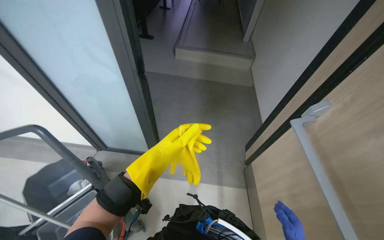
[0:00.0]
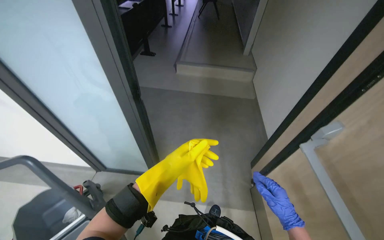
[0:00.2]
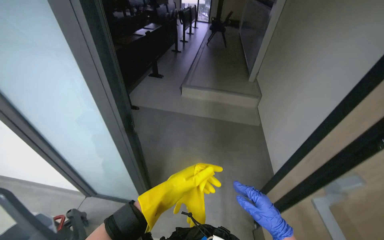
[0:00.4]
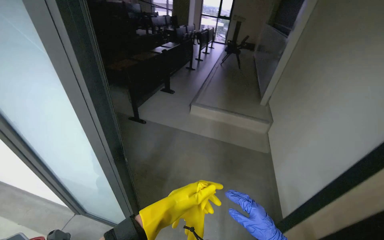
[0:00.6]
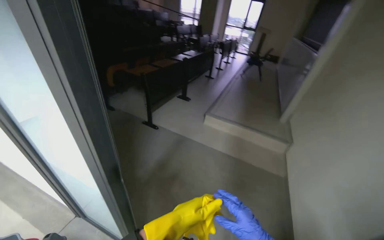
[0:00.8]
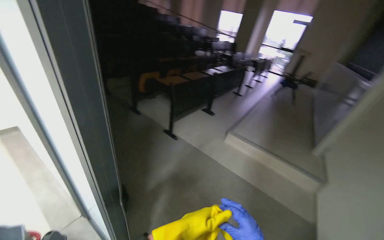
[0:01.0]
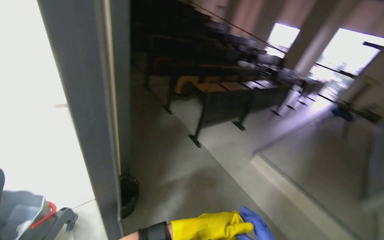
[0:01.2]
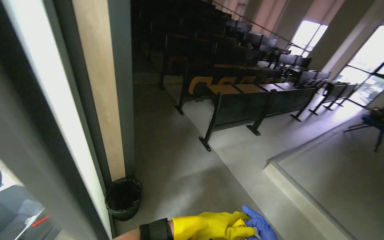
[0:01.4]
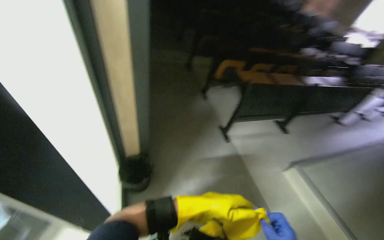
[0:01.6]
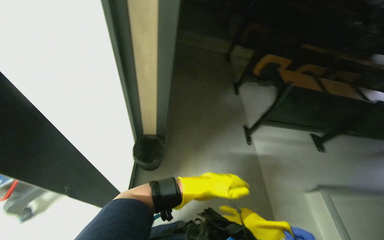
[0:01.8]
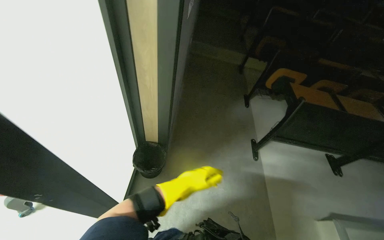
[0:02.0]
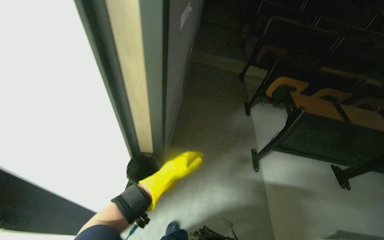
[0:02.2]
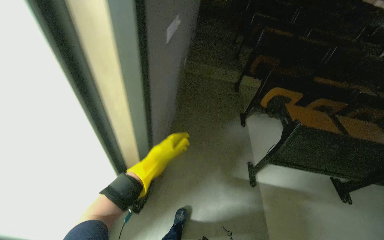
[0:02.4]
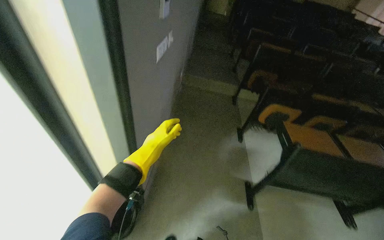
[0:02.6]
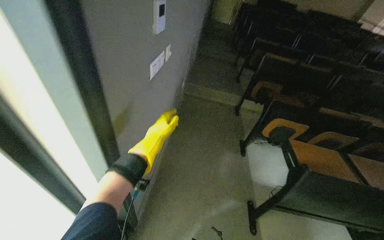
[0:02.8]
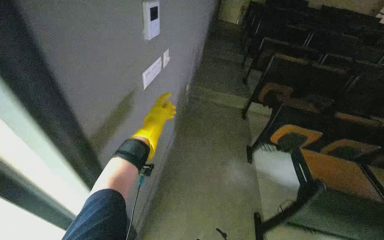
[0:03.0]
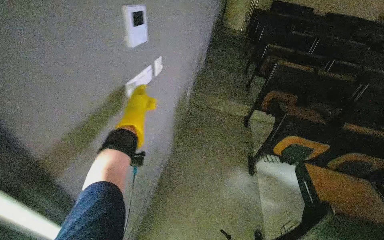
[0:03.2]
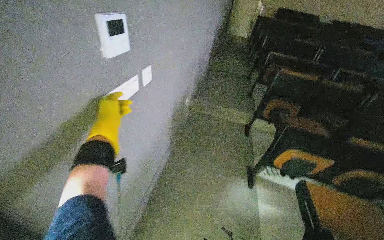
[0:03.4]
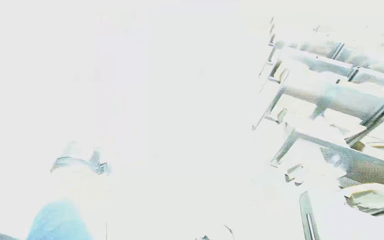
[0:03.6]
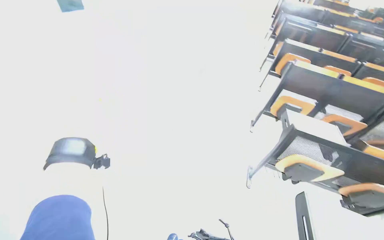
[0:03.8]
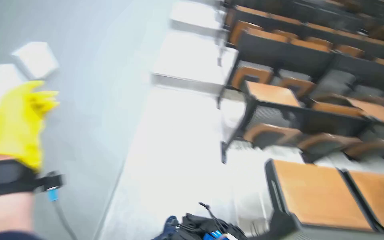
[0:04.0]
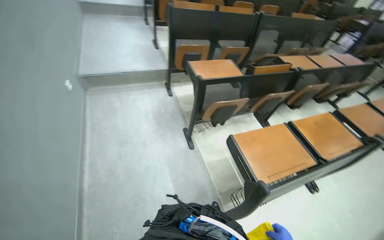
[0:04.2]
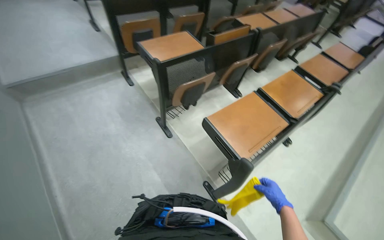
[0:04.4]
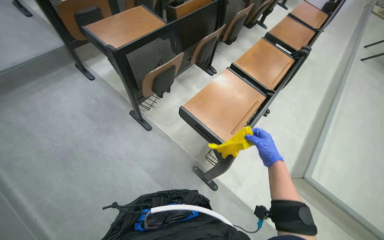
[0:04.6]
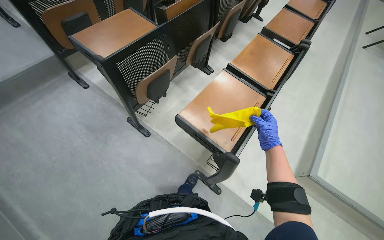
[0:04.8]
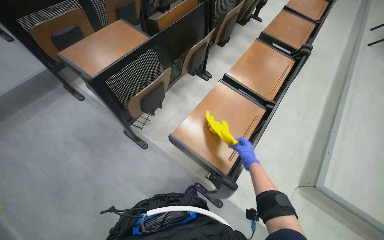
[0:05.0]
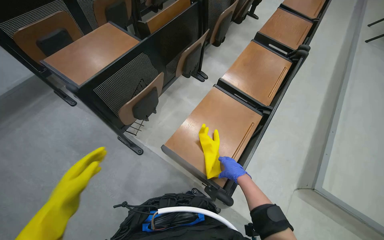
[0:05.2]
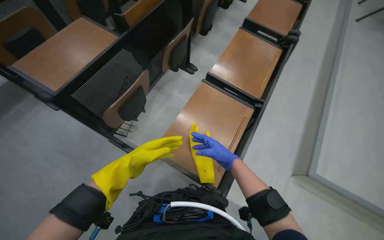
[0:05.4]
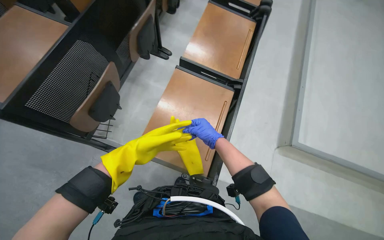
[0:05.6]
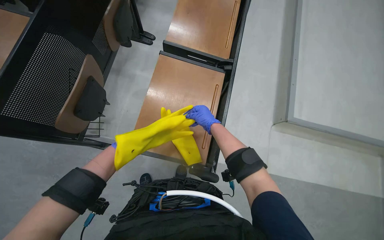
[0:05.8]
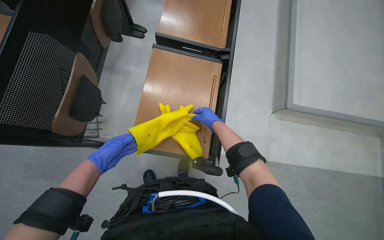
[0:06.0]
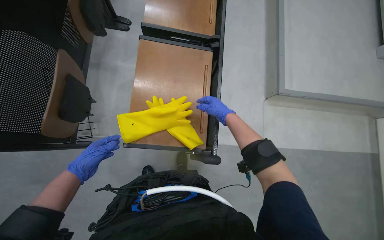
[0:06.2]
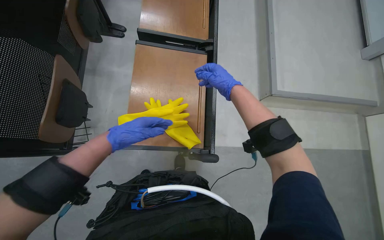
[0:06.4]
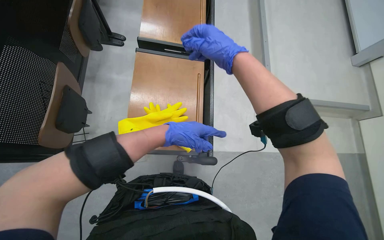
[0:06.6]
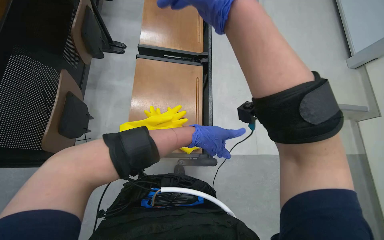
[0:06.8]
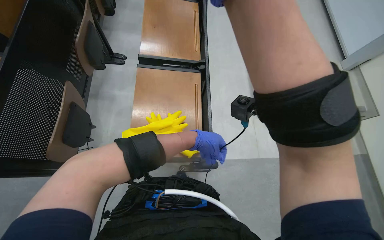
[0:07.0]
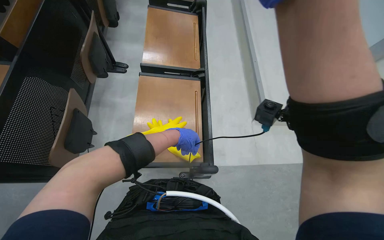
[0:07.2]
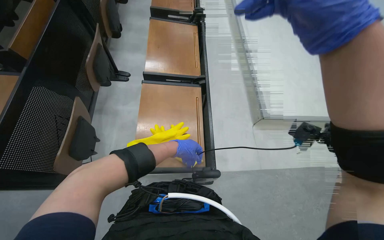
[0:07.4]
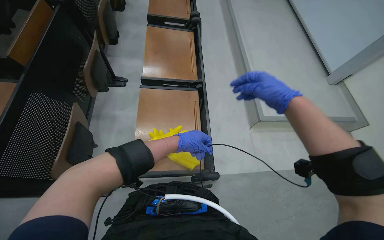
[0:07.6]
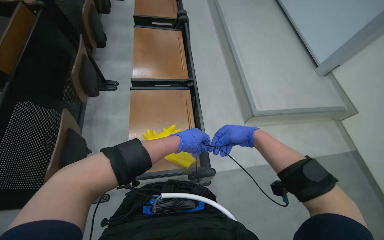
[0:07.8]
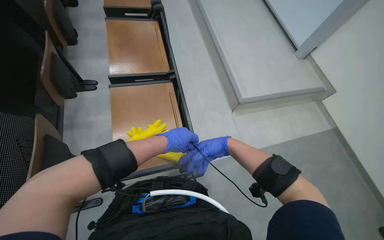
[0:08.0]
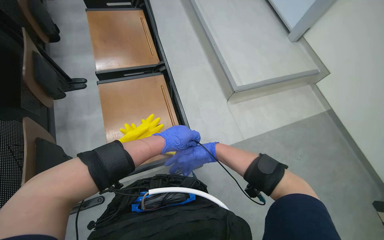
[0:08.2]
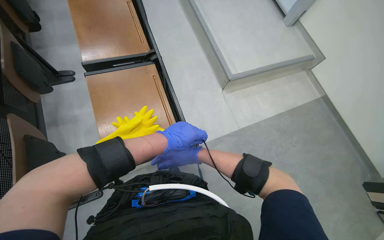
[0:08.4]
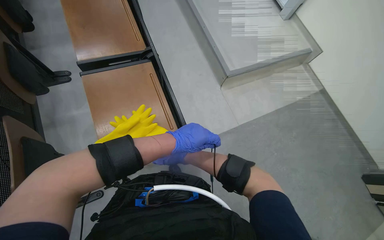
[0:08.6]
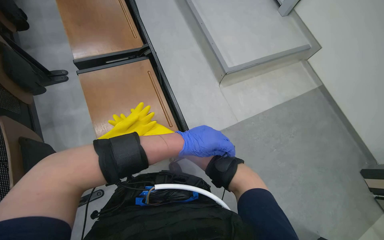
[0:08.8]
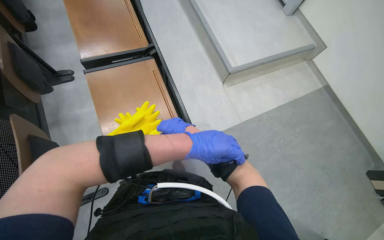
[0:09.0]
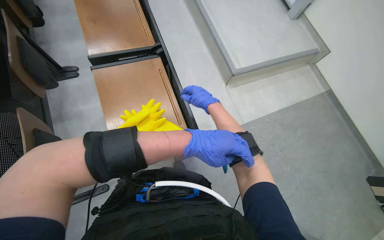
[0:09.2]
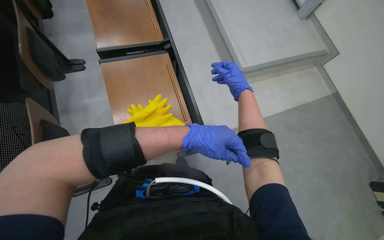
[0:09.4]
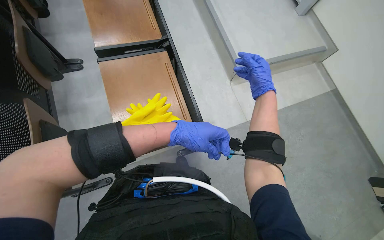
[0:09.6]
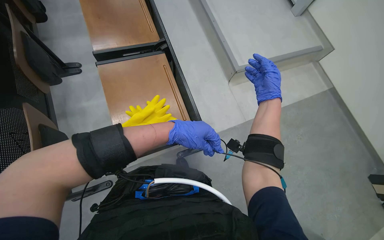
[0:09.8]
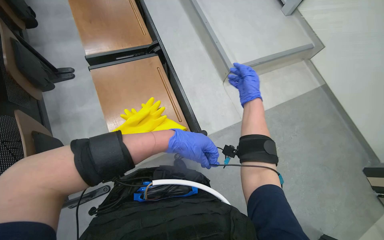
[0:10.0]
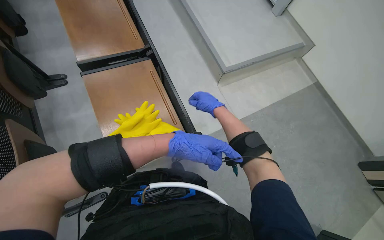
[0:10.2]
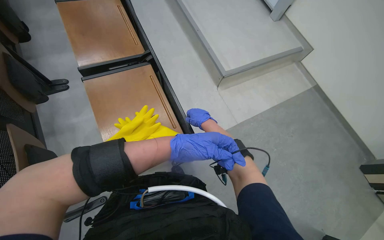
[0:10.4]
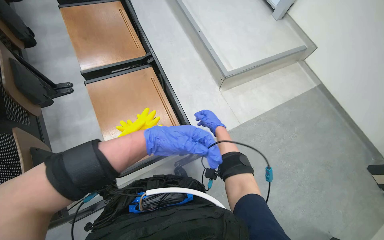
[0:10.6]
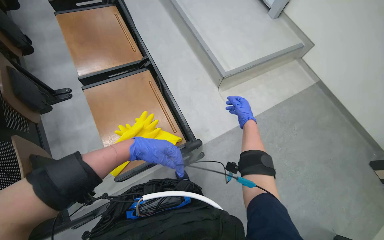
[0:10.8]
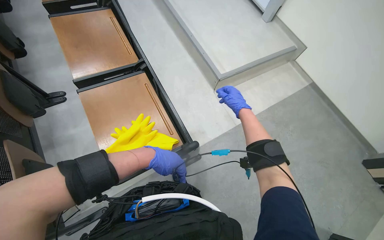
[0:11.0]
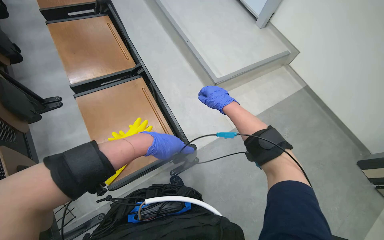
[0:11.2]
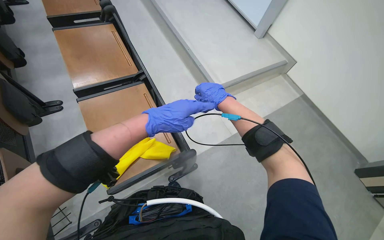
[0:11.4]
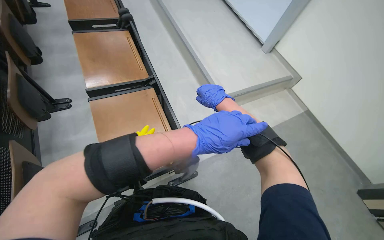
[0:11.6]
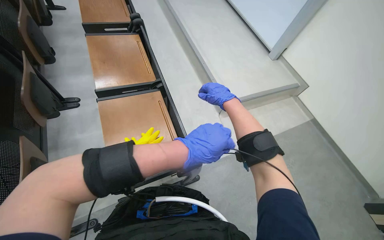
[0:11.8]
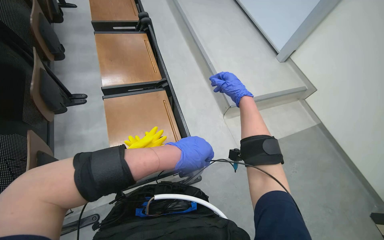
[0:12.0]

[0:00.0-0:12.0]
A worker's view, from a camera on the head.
Job: preparing cleaning supplies.
The whole recording: Preparing cleaning equipment. The worker puts on yellow gloves, manages a cable, and prepares the mop for cleaning.
0:00.0 to 0:01.6: The wearer looks about 65 degrees further to the left. The view tilts some 20 degrees upward.
0:01.6 to 0:03.0: The camera travels about 70 cm. The wearer's head swings roughly 25 degrees to the left.
0:03.0 to 0:04.4: The camera travels roughly 70 cm. The head turns to the right by approximately 45 degrees. The view tilts approximately 20 degrees downward.
0:04.4 to 0:06.0: The camera is carried some 50 cm. The head turns to the right by approximately 40 degrees. The view tips downward by about 30 degrees.
0:06.0 to 0:07.6: The view tips upward by roughly 15 degrees. The right hand is displaced nearer to the camera and to the right by about 40 cm. Meanwhile the left hand is displaced nearer to the camera and to the right by about 25 cm.
0:07.6 to 0:09.0: The view tilts roughly 10 degrees downward.
0:10.4 to 0:12.0: The left hand is displaced nearer to the camera by about 10 cm, and goes to the left and returns, roughly 10 cm each way.

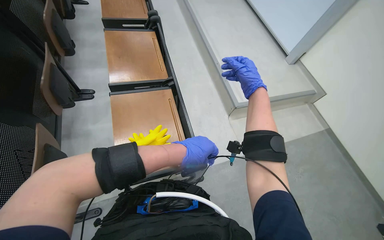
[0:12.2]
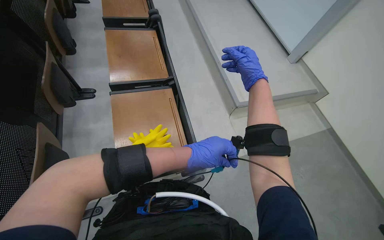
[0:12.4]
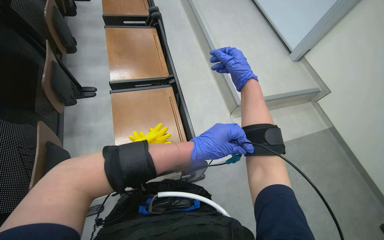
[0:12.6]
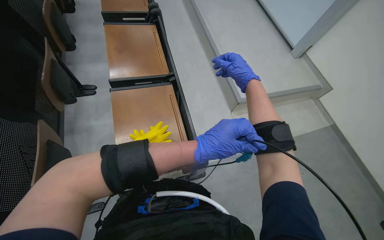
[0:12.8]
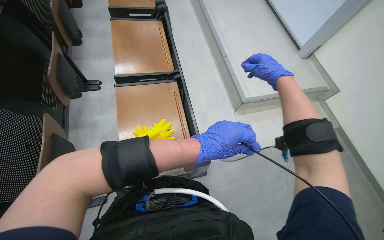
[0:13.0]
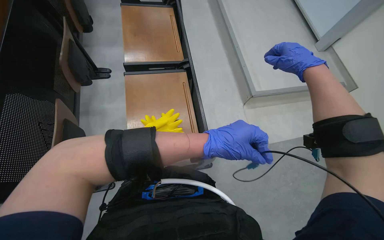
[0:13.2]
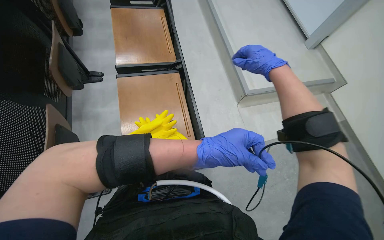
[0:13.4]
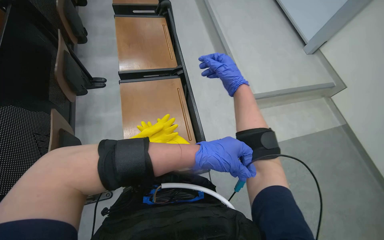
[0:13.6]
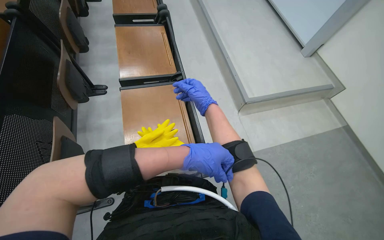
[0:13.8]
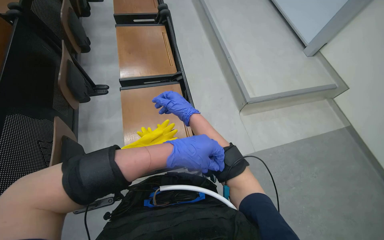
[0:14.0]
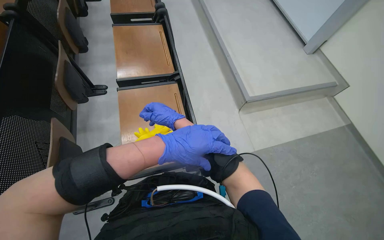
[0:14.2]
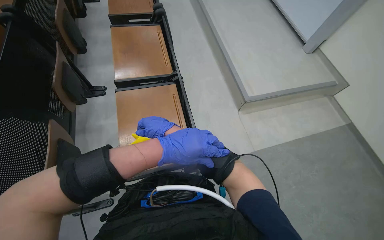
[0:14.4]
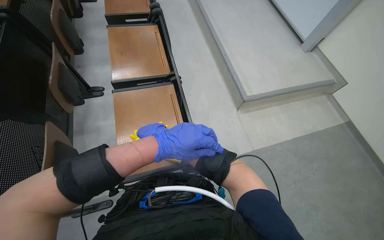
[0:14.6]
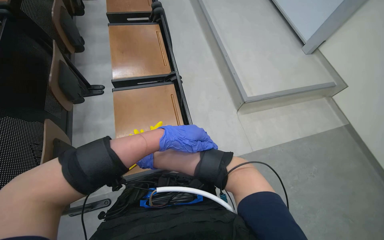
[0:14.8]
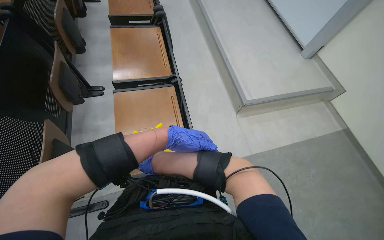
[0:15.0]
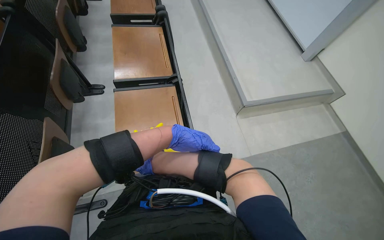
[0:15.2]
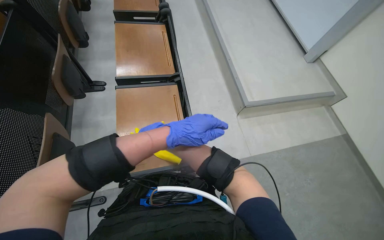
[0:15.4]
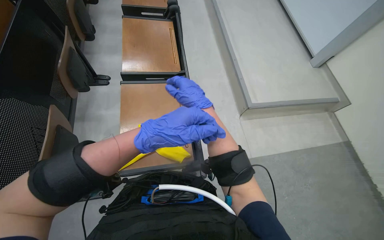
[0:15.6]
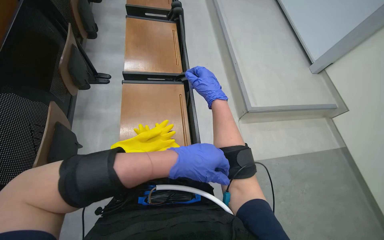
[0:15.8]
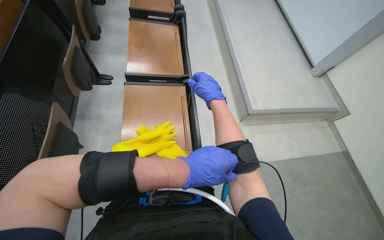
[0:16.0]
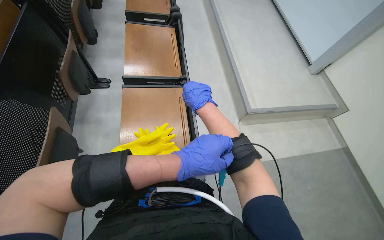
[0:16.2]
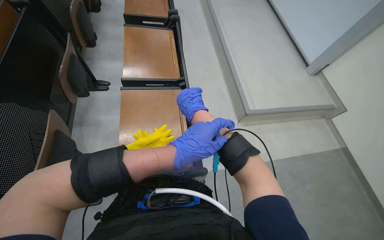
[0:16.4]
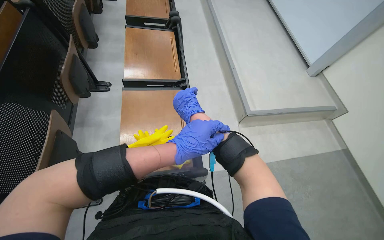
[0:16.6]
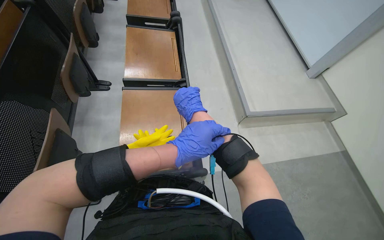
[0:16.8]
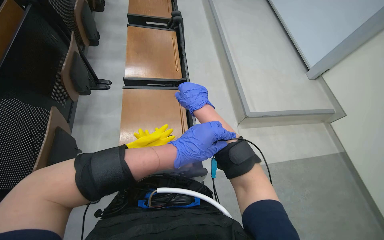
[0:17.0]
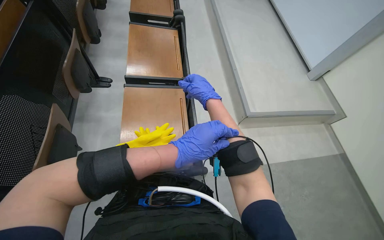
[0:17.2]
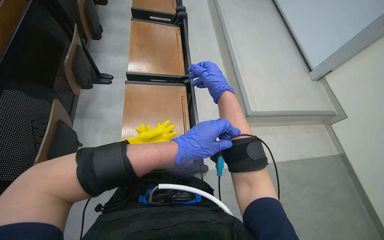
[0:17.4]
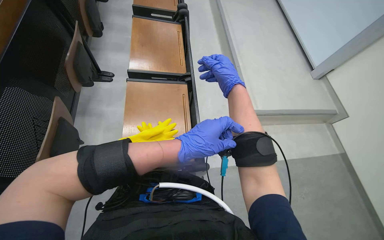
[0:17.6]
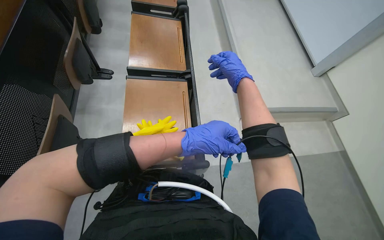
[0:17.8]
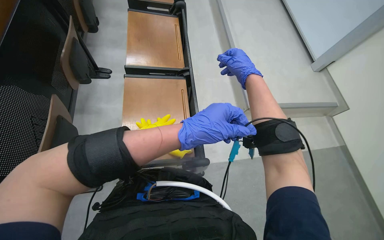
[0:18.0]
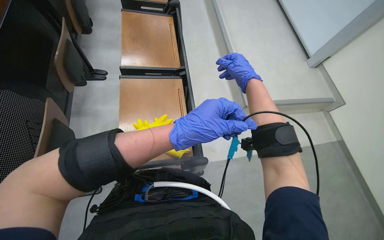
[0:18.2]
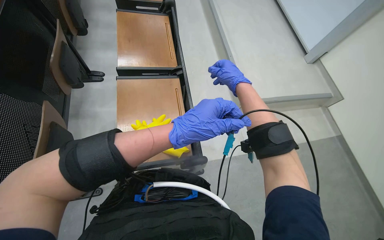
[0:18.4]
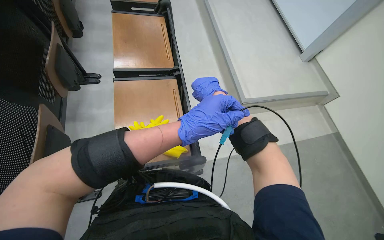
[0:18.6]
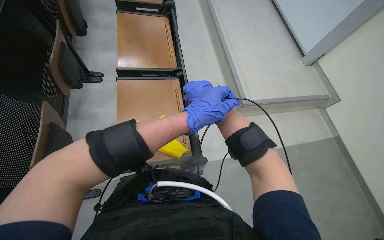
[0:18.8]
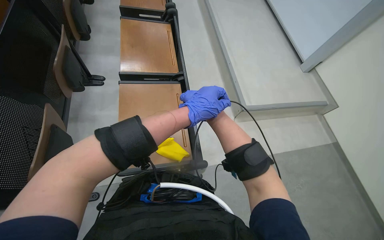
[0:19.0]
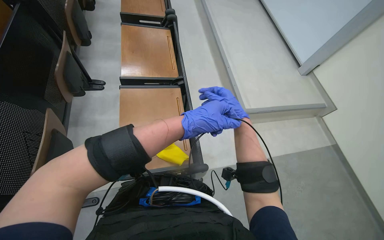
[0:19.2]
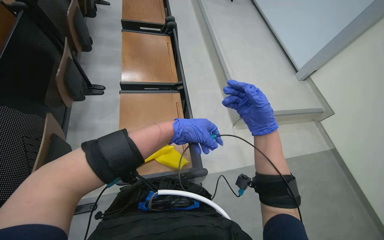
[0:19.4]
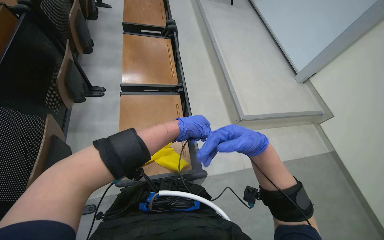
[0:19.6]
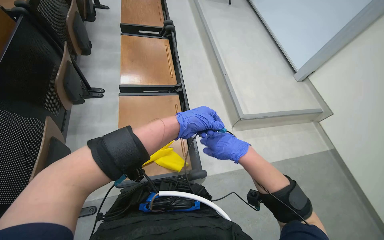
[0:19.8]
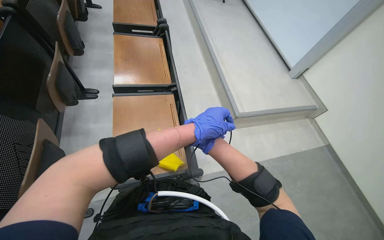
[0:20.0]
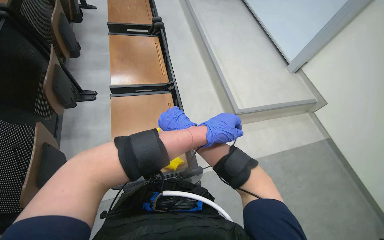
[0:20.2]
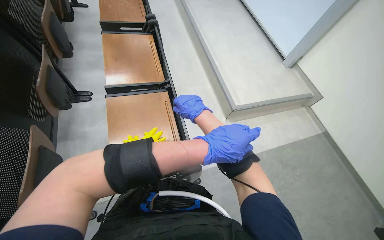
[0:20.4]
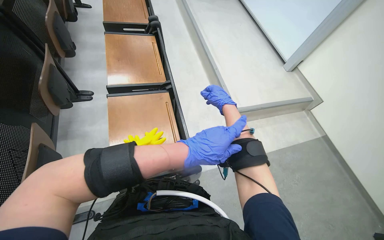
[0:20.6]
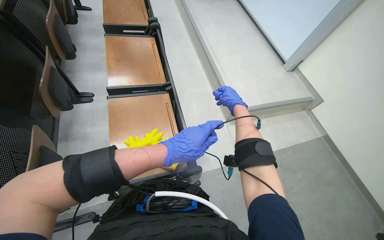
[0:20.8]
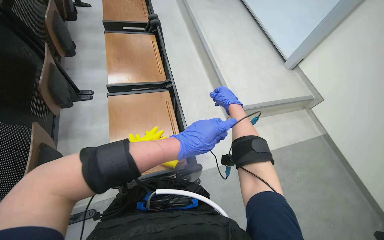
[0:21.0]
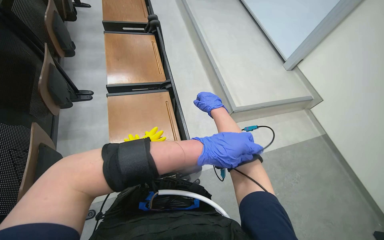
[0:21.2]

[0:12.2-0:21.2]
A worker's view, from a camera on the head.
Job: preparing cleaning supplies.
The whole recording: Preparing cleaning equipment. The worker puts on yellow gloves, manages a cable, and prepares the mop for cleaning.
0:13.8 to 0:15.2: The left hand moves farther from the camera, some 10 cm.
